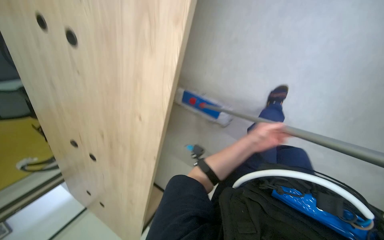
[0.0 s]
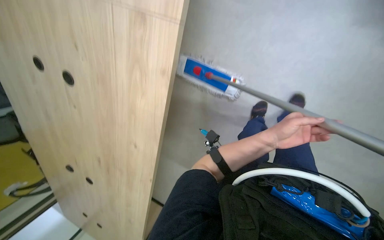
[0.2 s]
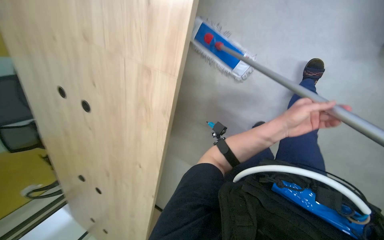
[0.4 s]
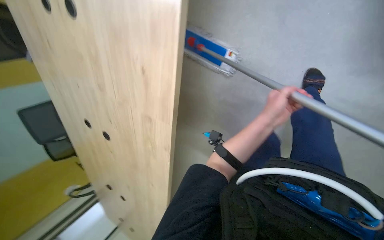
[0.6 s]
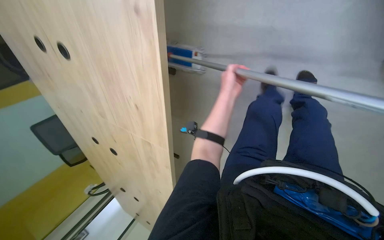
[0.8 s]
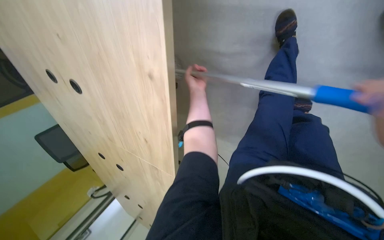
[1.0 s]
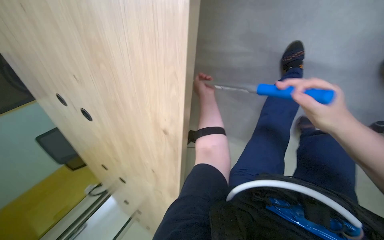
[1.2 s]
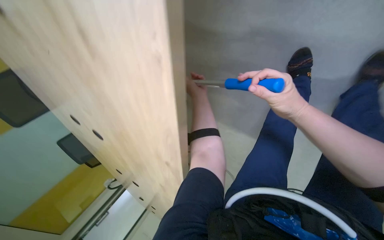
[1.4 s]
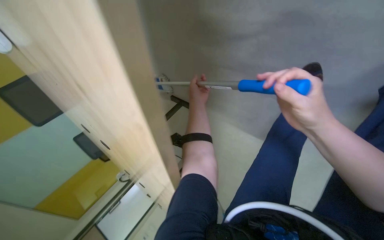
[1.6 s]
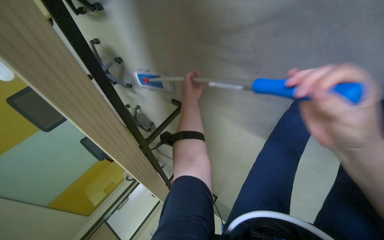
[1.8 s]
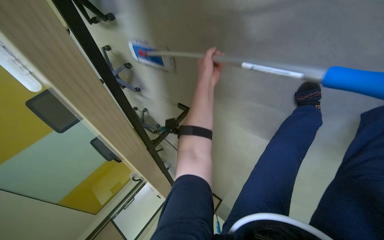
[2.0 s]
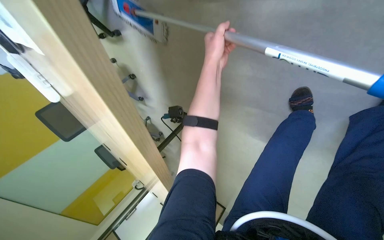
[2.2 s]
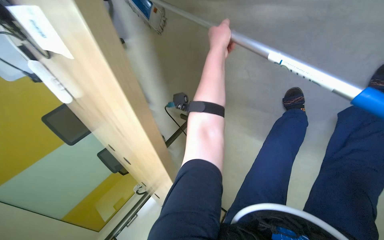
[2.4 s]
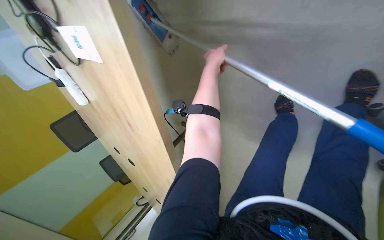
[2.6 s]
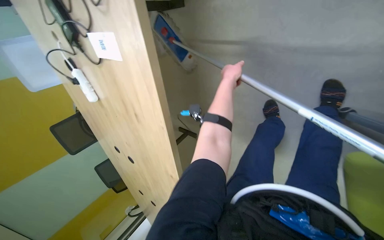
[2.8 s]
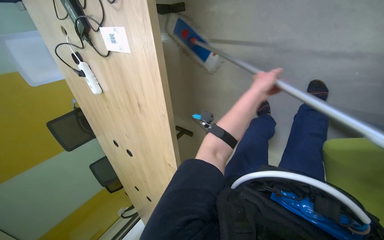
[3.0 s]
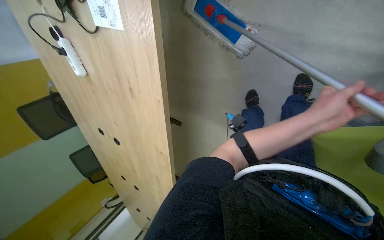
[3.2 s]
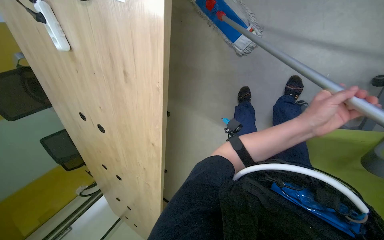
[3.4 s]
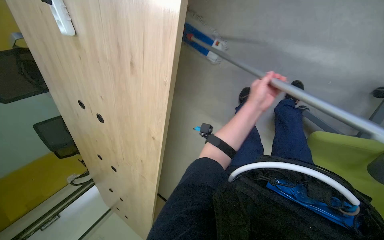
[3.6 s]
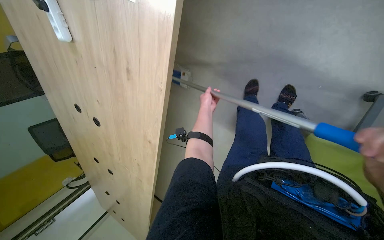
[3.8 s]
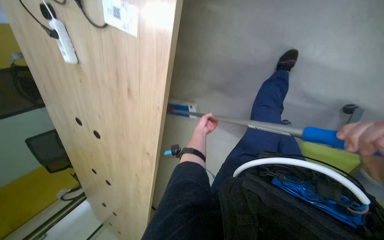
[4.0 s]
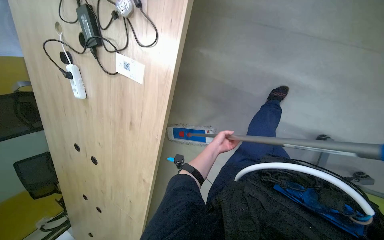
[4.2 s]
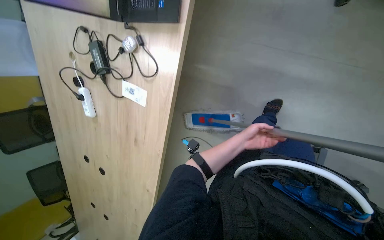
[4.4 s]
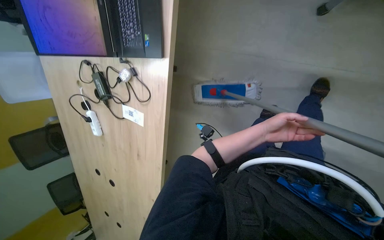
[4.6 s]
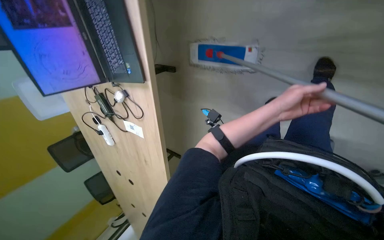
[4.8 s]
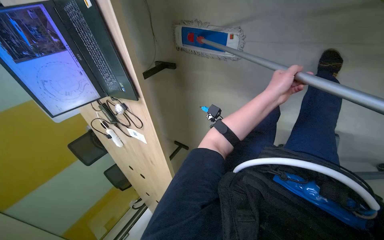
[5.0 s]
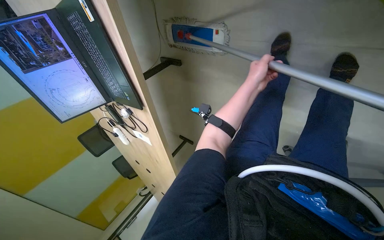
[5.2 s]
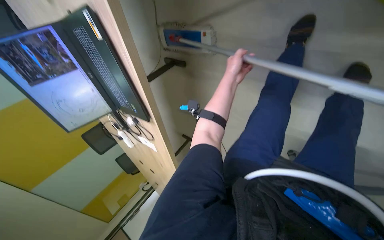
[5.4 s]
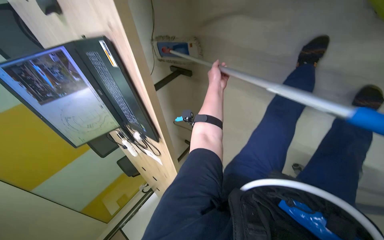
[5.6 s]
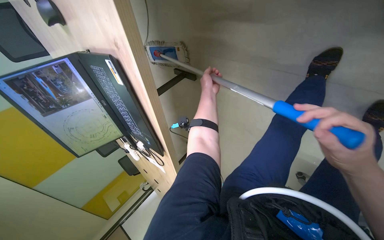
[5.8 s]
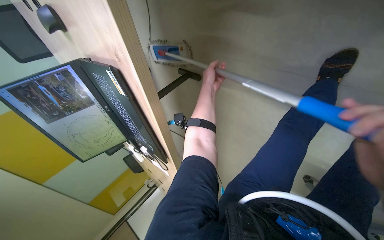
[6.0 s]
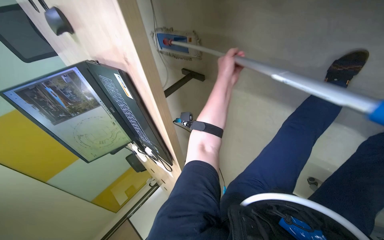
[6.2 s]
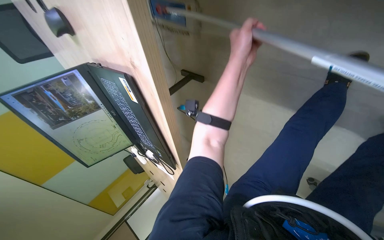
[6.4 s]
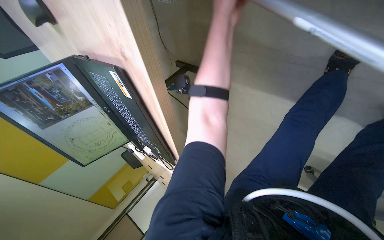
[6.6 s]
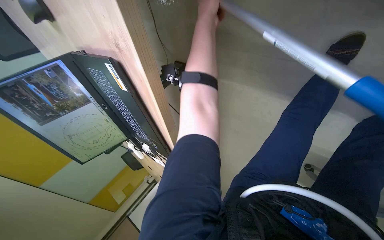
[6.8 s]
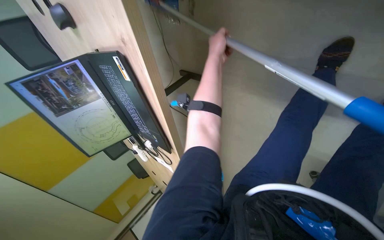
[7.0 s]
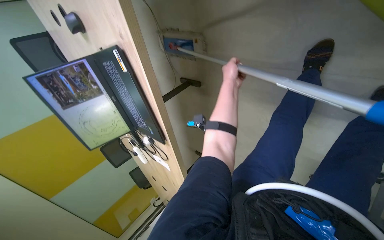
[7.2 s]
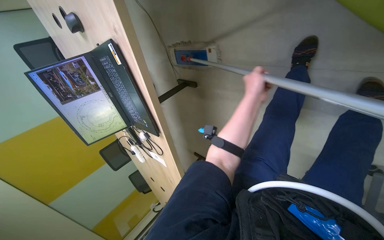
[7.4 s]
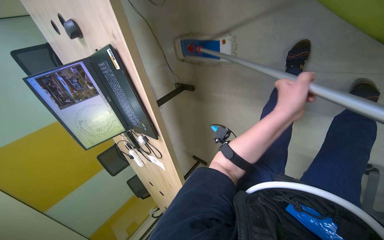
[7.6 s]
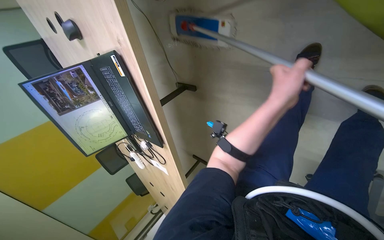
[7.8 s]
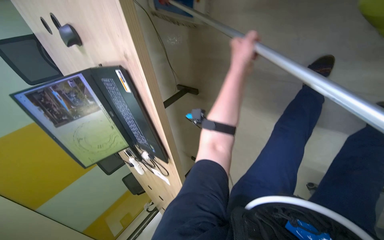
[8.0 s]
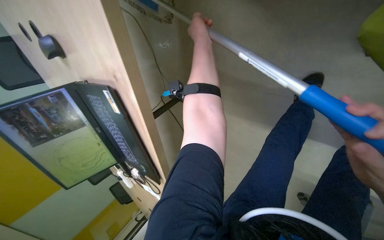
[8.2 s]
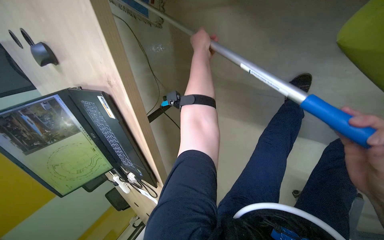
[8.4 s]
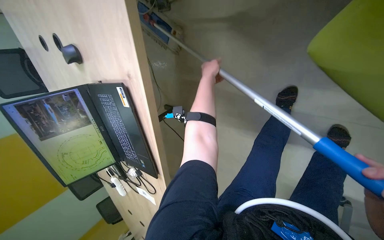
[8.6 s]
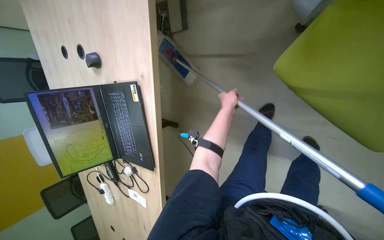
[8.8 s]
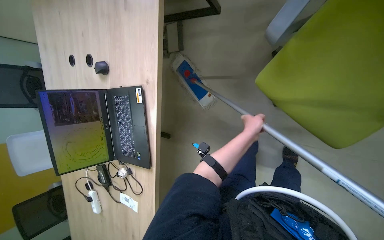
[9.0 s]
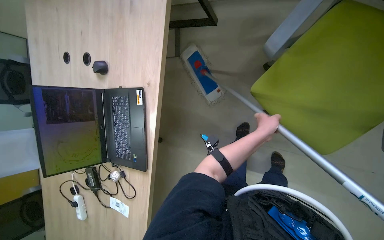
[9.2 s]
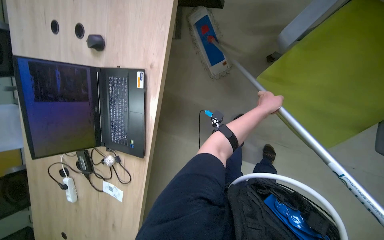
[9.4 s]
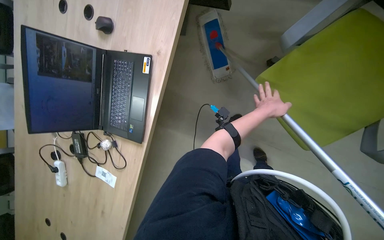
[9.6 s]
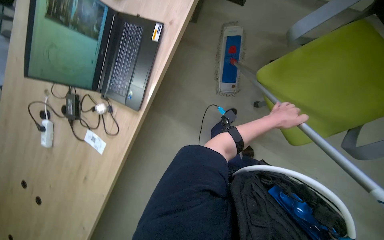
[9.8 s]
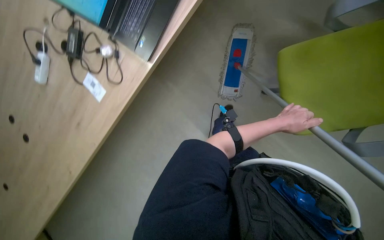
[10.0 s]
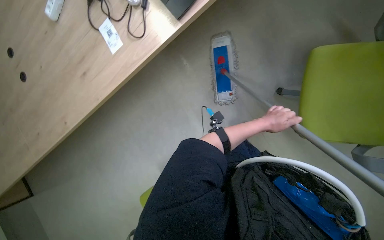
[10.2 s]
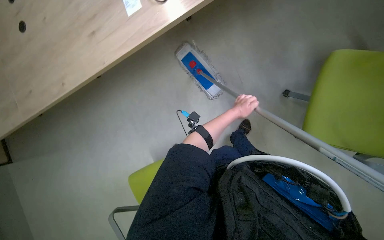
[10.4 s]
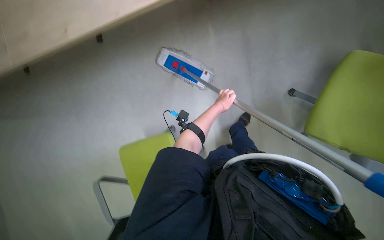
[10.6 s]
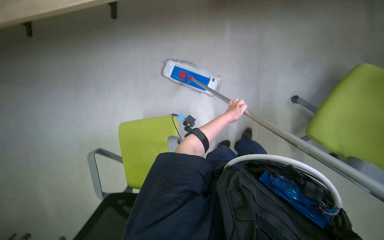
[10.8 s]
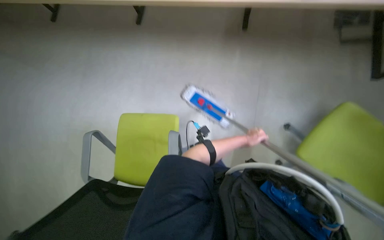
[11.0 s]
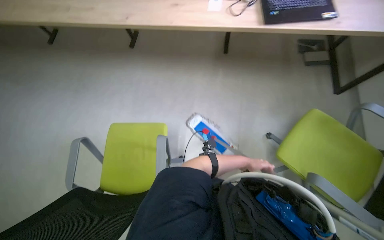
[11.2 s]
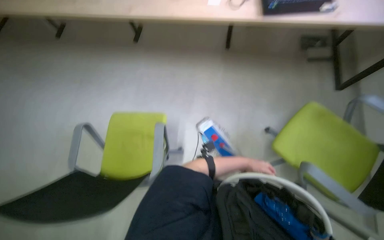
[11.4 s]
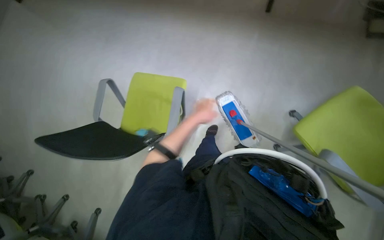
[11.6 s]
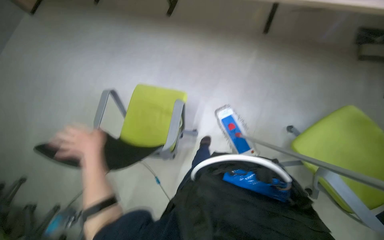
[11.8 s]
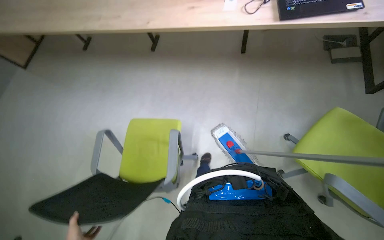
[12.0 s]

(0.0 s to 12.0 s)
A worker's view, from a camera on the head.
Job: mopping floor.
The whole recording: Mopping office floor. The worker mops the office floor around the tables and chairs.
0.0 s - 1.6 s: The camera is carried roughly 1 m. The view pans to the left by roughly 20 degrees.
1.6 s - 3.0 s: The left hand goes roughly 25 cm nearer to the camera and to the right.
3.0 s - 4.4 s: The camera is aimed approximately 15 degrees further to the right. The left hand goes nearer and farther, some 35 cm each way, reversing 2 times.
4.4 s - 6.0 s: The camera is carried some 70 cm. The camera sweeps to the left, by roughly 20 degrees. The wearer looks about 20 degrees further downward.
6.0 s - 7.6 s: The left hand moves down the picture, nearer to the camera and to the right, about 50 cm.
7.6 s - 9.0 s: The camera sweeps to the right, by some 15 degrees. The camera pitches upward, by approximately 20 degrees.
9.0 s - 10.4 s: The camera is aimed some 15 degrees further to the right. Everything in view rotates roughly 40 degrees clockwise.

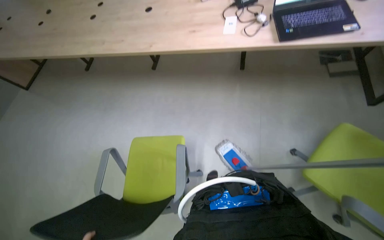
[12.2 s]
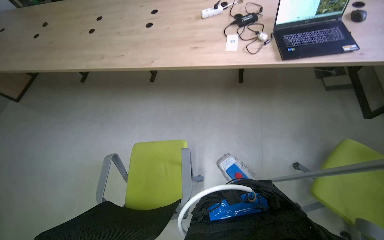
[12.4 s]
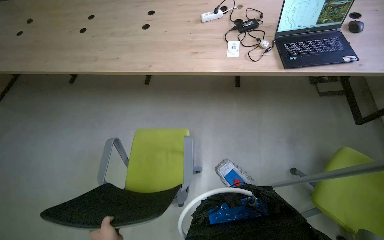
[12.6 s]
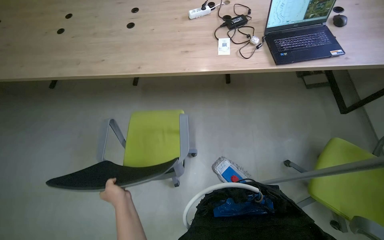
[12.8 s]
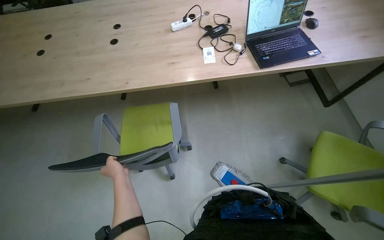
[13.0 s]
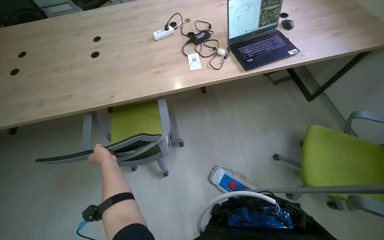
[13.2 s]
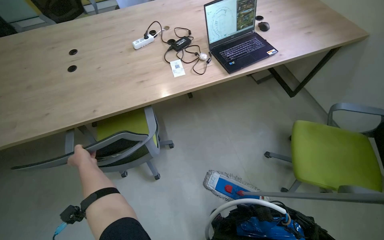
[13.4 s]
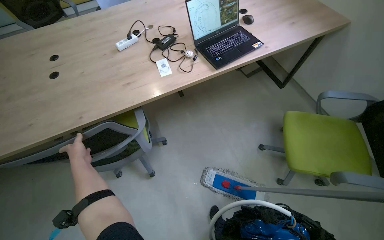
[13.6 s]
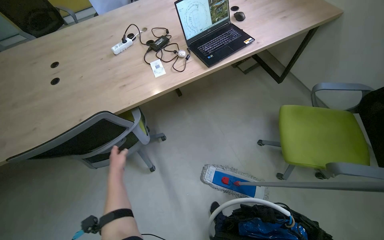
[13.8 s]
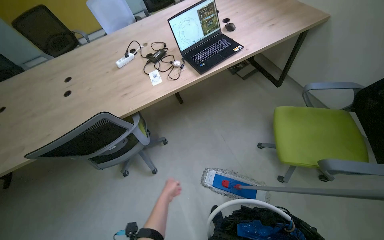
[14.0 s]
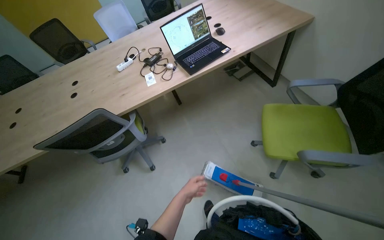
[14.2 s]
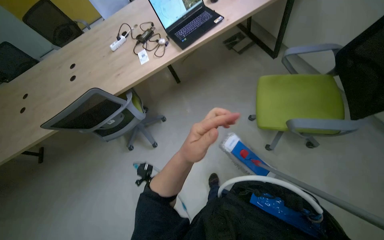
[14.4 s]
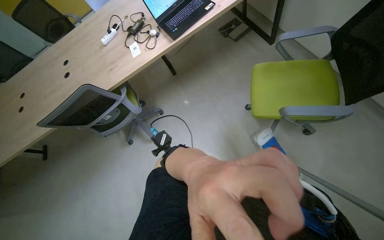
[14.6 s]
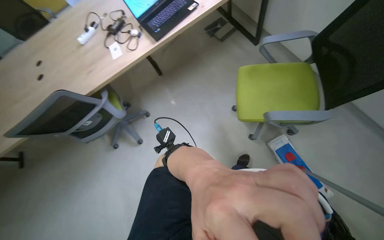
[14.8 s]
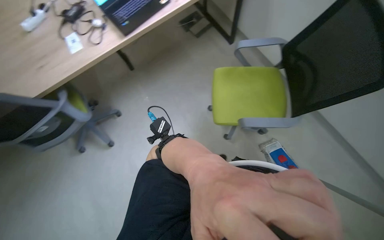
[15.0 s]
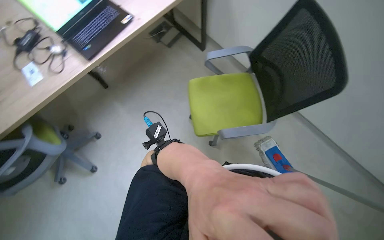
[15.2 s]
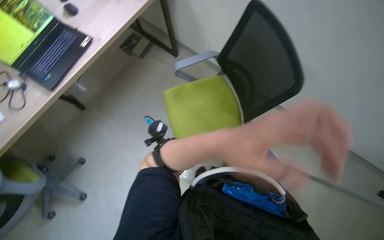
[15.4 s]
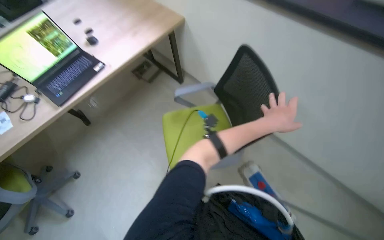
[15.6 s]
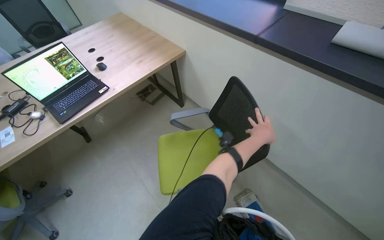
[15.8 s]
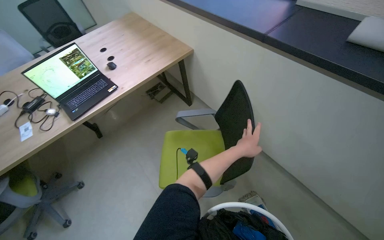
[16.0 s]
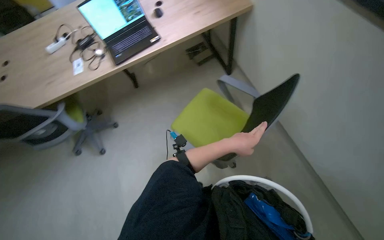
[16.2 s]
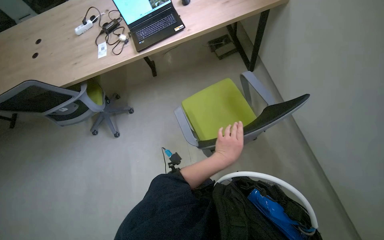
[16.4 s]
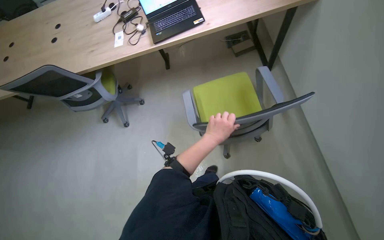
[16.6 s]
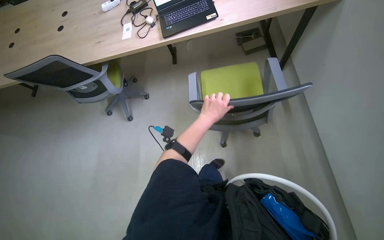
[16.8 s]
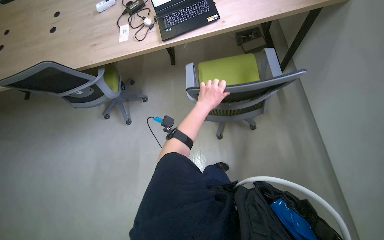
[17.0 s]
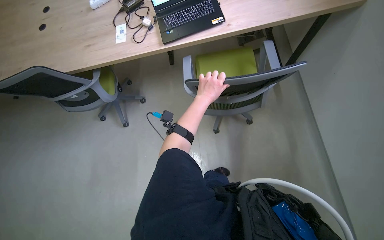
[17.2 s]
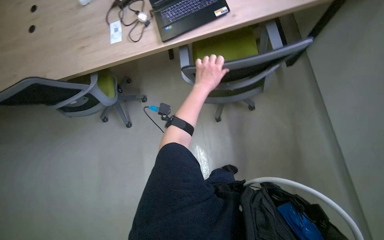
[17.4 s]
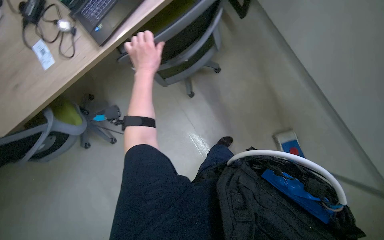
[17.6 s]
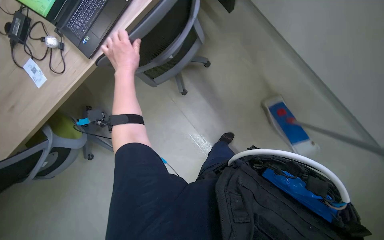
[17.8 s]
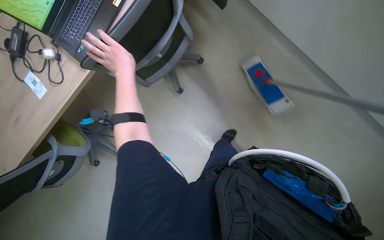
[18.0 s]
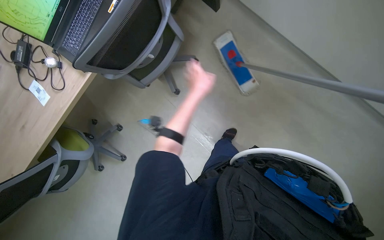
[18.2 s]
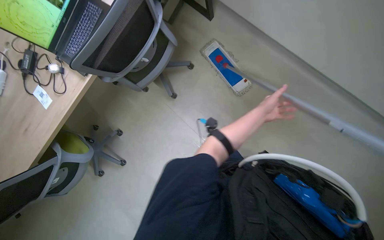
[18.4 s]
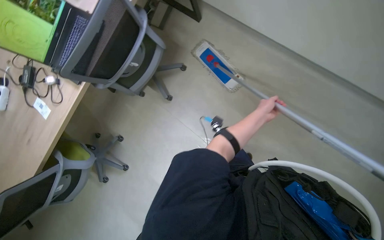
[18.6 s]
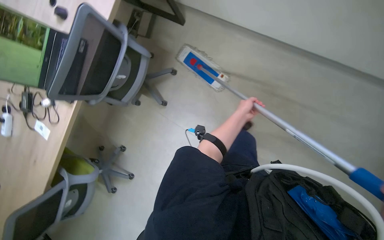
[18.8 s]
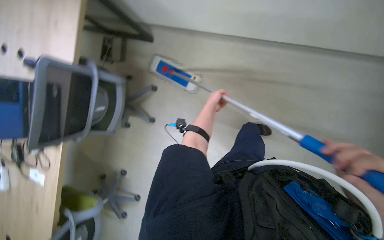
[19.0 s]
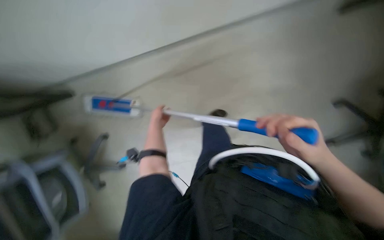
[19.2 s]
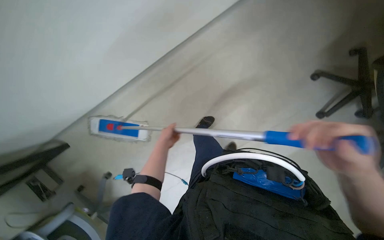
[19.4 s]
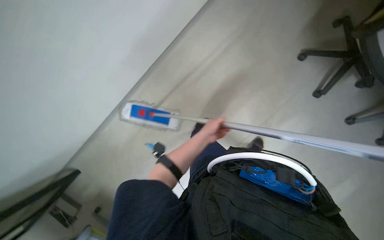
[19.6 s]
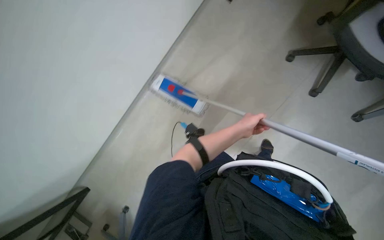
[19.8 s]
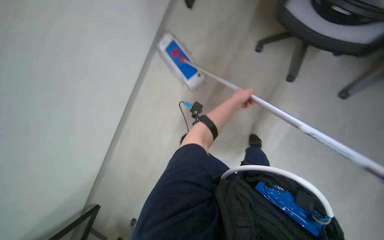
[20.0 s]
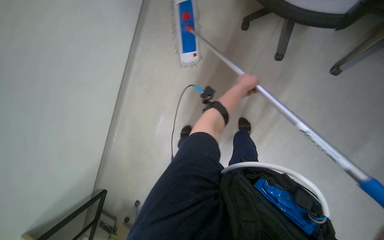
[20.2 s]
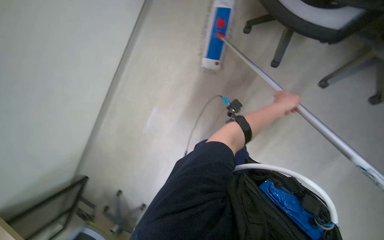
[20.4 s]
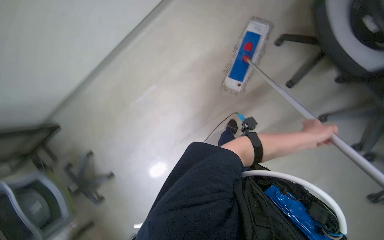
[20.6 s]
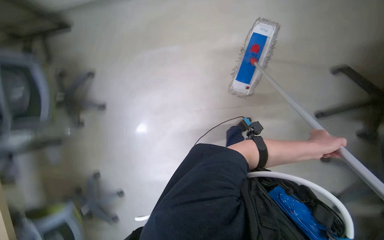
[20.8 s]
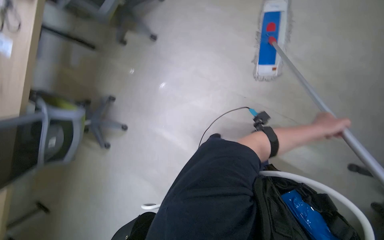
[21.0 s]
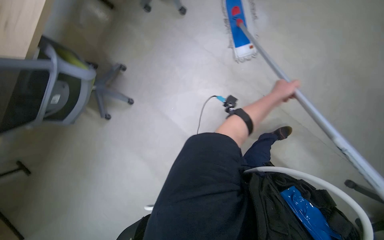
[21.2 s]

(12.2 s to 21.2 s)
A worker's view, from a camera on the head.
Job: mopping floor.
The whole recording: Mopping office floor. The worker mops the office floor around the tables and chairs.
12.2 s - 13.8 s: The wearer's head swings about 35 degrees to the right.
13.8 s - 15.2 s: The wearer moves to the right, some 50 cm.
15.2 s - 16.6 s: The wearer's head swings roughly 35 degrees to the left.
18.2 s - 19.8 s: The head travels some 50 cm. The wearer looks about 15 degrees further upward. The scene rotates counterclockwise by about 60 degrees.
